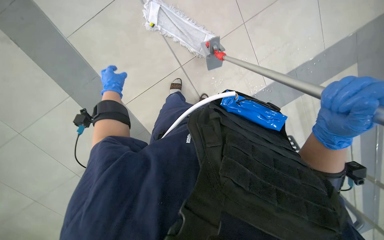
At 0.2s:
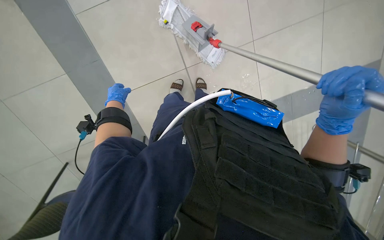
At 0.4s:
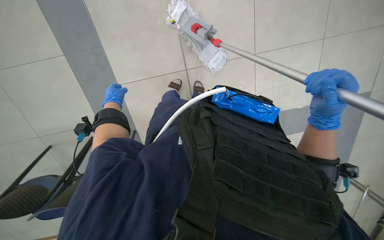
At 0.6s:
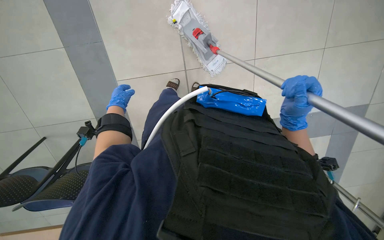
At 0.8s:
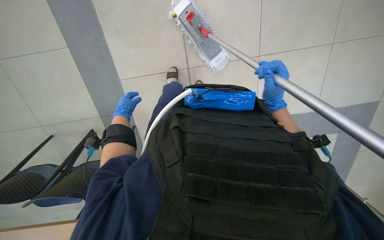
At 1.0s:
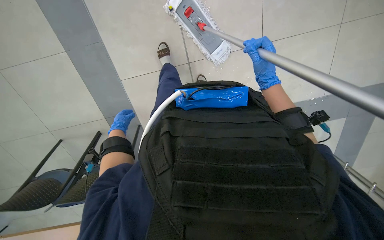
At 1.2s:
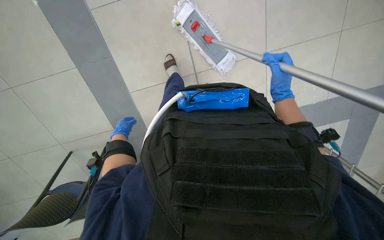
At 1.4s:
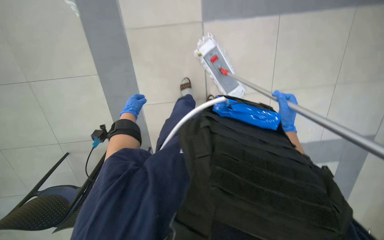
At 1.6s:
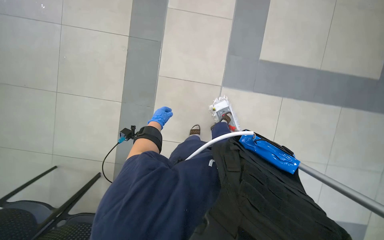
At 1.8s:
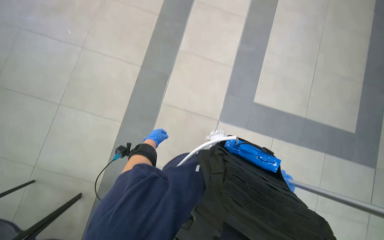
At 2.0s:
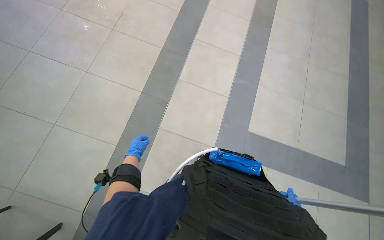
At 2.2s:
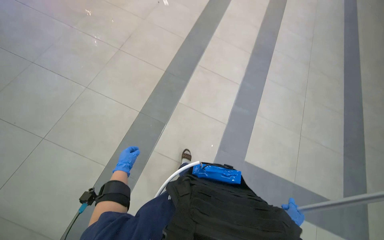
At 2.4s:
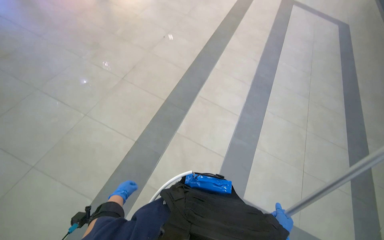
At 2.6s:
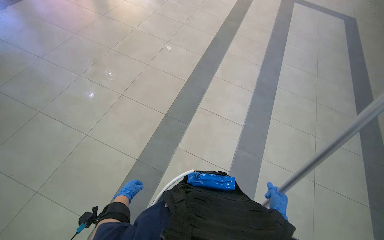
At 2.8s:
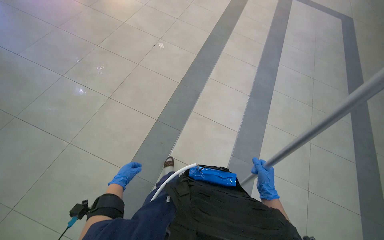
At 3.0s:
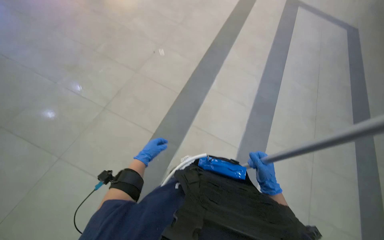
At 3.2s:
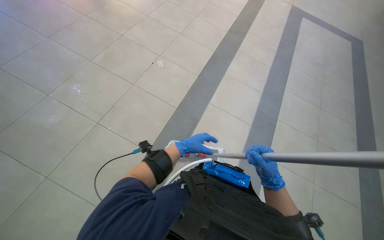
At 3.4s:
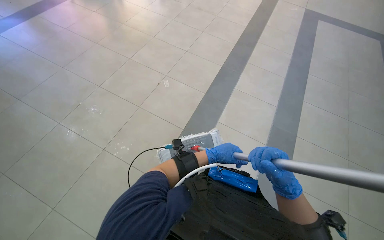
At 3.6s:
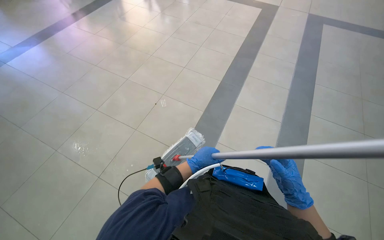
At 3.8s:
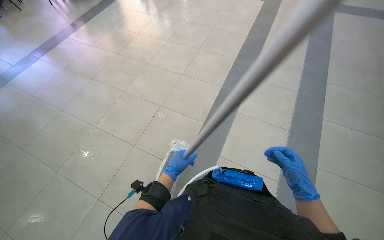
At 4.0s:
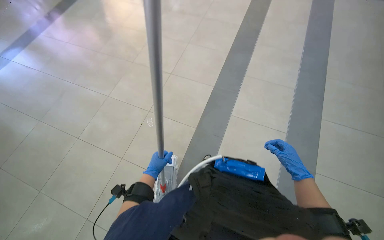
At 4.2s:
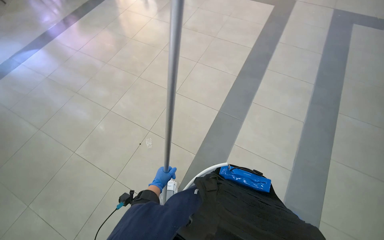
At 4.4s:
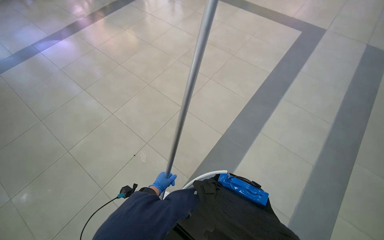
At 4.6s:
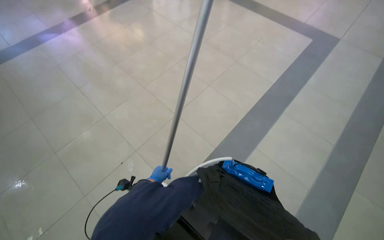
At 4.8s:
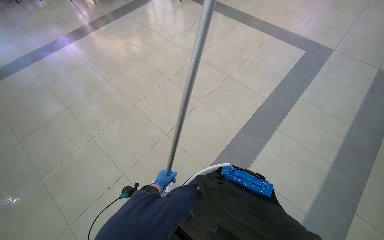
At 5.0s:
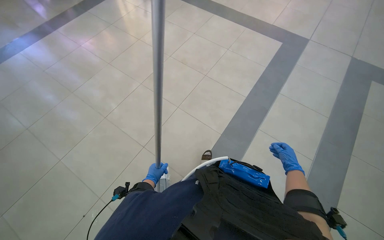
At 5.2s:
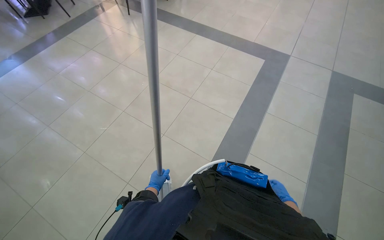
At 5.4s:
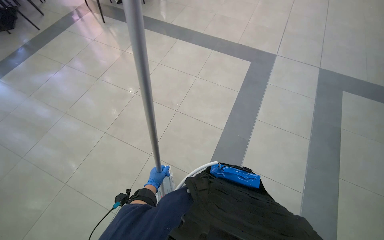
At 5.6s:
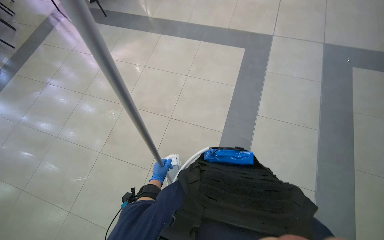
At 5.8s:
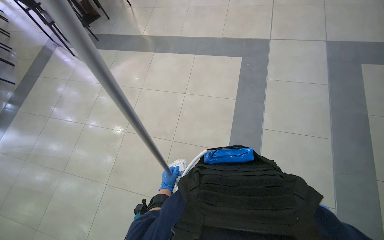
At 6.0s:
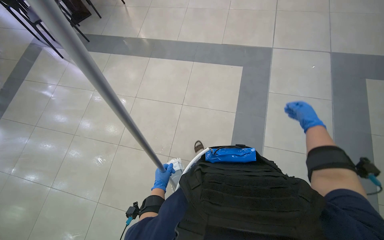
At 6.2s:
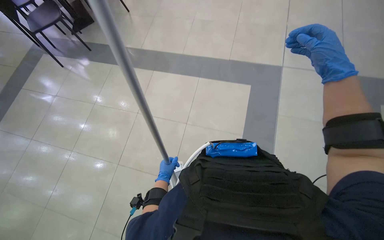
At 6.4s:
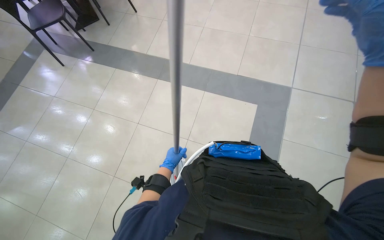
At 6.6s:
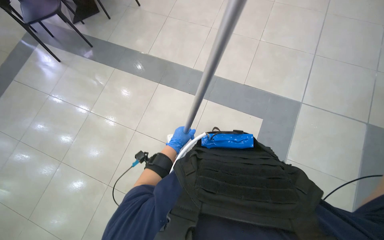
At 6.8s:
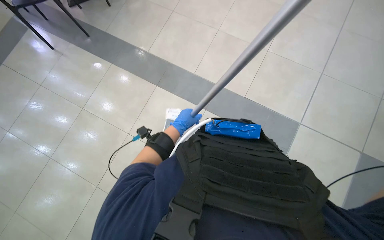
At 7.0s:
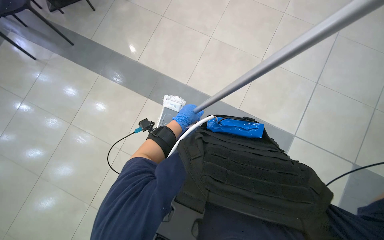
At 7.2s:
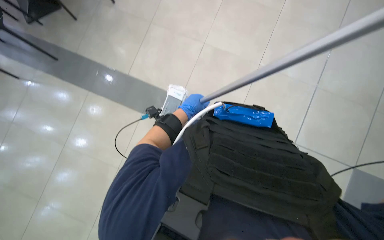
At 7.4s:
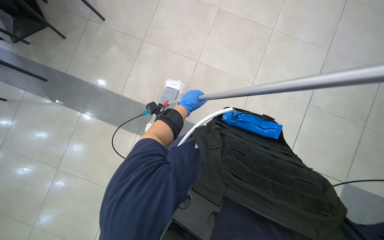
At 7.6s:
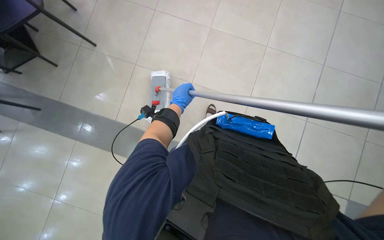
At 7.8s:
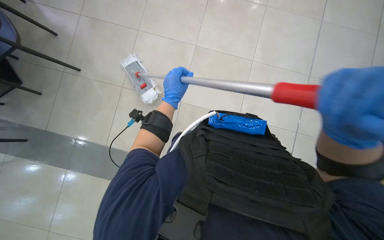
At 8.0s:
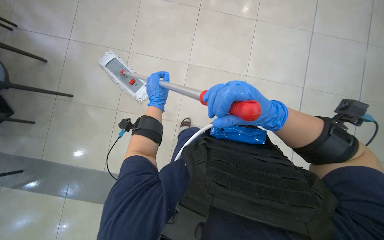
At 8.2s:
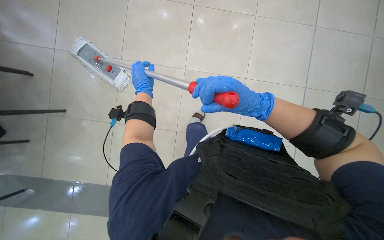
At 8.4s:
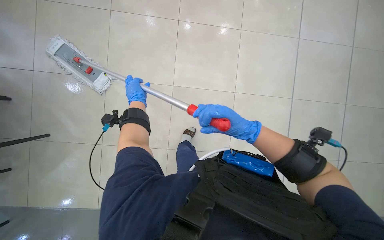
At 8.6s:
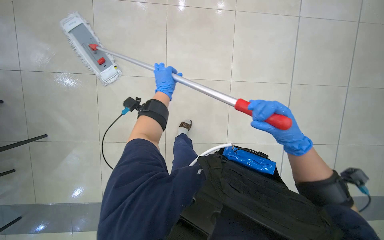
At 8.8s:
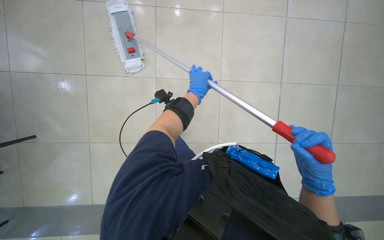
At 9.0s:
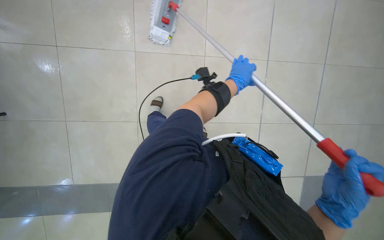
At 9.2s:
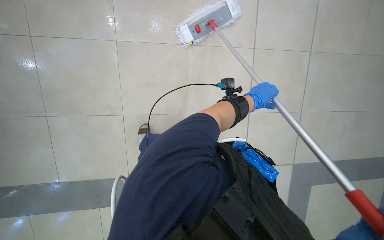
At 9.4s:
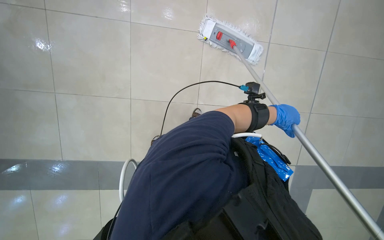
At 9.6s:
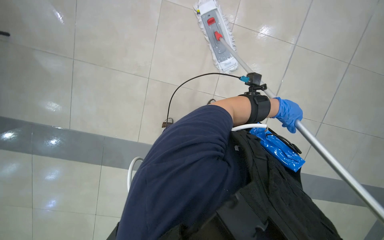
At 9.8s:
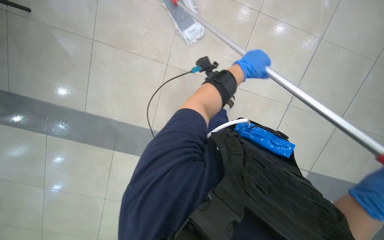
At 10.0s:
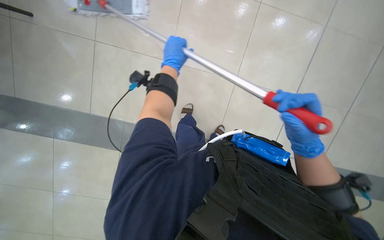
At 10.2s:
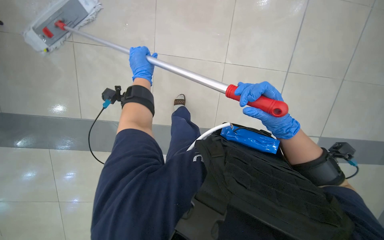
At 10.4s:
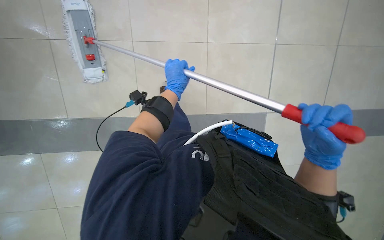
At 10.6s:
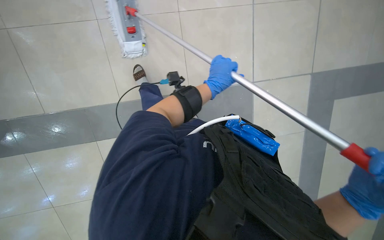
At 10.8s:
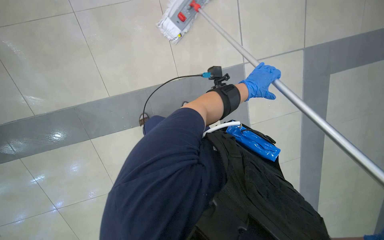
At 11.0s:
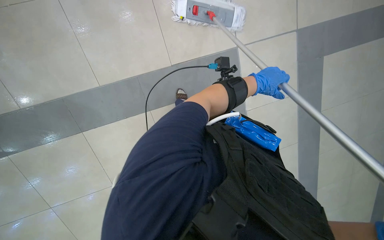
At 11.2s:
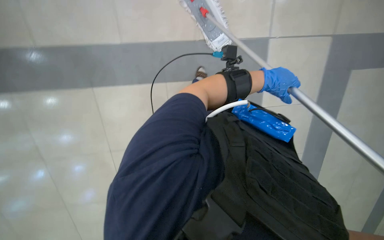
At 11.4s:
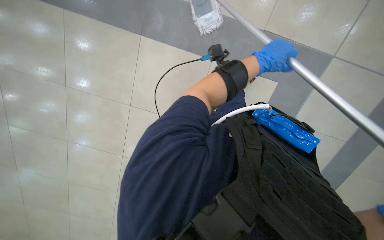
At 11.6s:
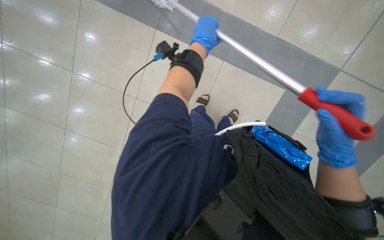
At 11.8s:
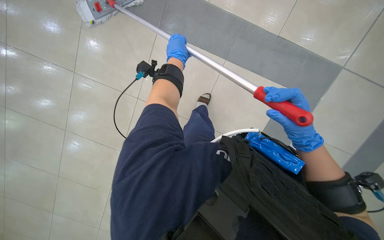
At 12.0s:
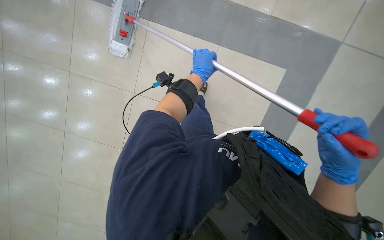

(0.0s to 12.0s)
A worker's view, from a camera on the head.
Job: mopping floor.
The whole recording: Mopping floor with cleaning cart. The worker mops the floor, occasionally picking up debris and wringing the mop head using the cleaning cart.
0.0s - 1.6s: The wearer looks roughly 25 degrees further upward.
1.6s - 3.0s: The camera is carried about 50 cm. The camera pitches upward, by some 35 degrees.
3.0s - 4.4s: The wearer moves about 1 m. The camera pitches upward, by roughly 15 degrees.
6.0s - 7.6s: The left hand moves up the picture and to the right, roughly 50 cm.
7.6s - 9.0s: The left hand goes some 35 cm to the right and up the picture.
9.0s - 10.4s: The camera pitches downward, by some 15 degrees. The left hand moves left and right over some 50 cm, changing direction 2 times.

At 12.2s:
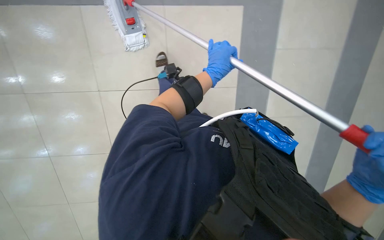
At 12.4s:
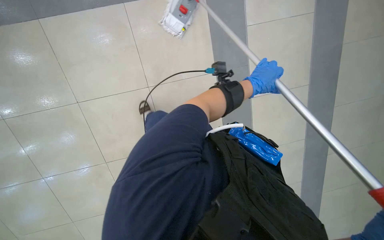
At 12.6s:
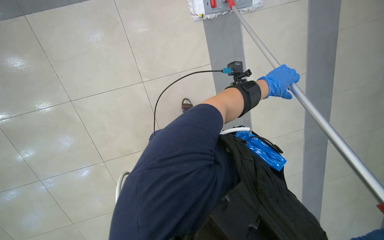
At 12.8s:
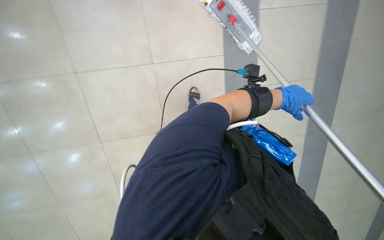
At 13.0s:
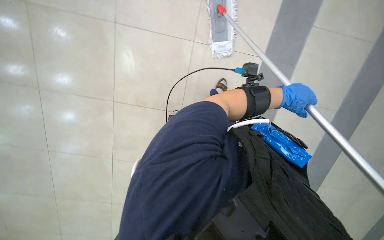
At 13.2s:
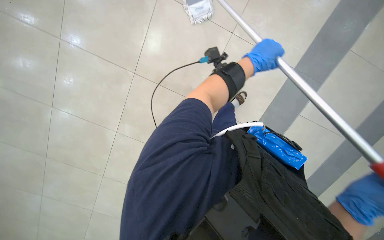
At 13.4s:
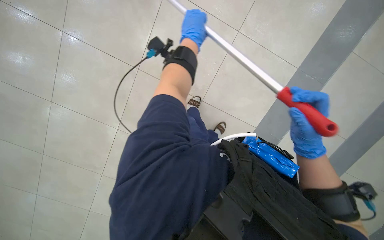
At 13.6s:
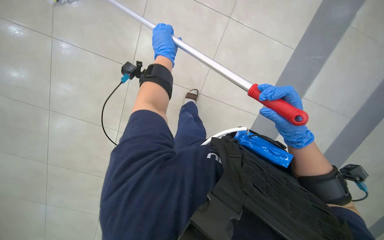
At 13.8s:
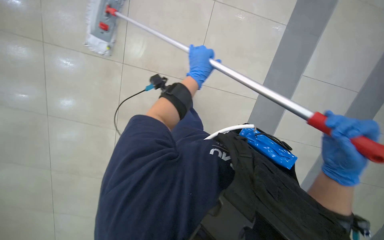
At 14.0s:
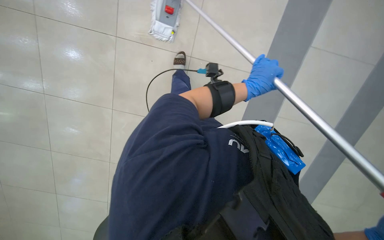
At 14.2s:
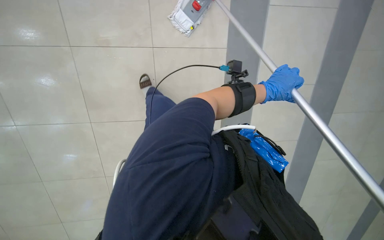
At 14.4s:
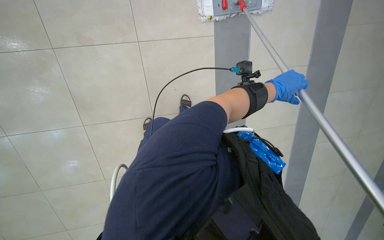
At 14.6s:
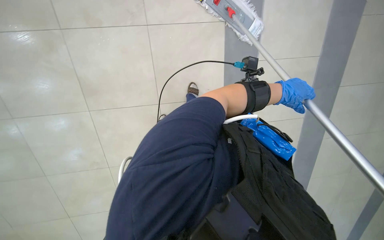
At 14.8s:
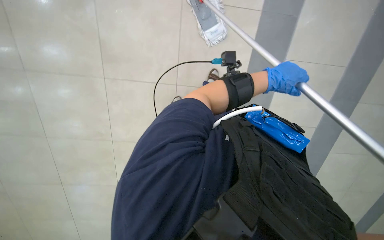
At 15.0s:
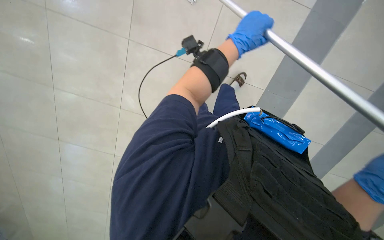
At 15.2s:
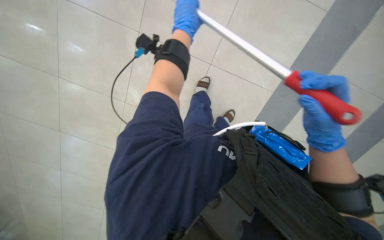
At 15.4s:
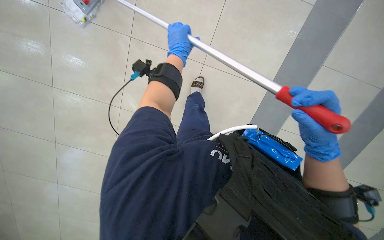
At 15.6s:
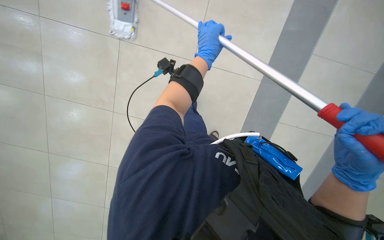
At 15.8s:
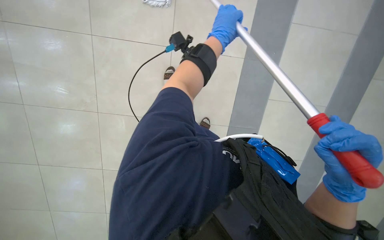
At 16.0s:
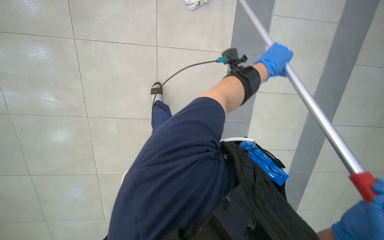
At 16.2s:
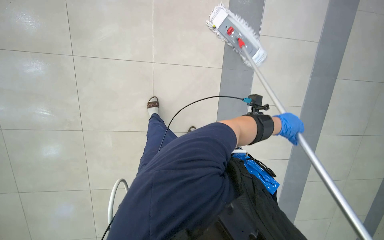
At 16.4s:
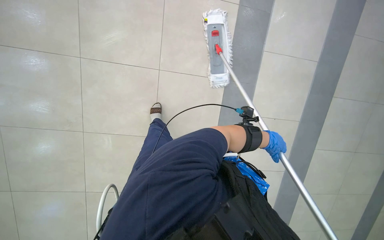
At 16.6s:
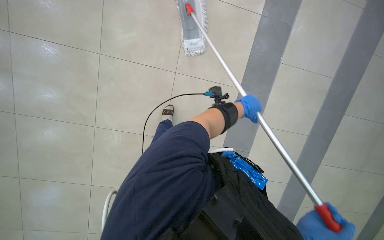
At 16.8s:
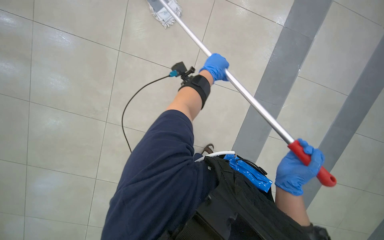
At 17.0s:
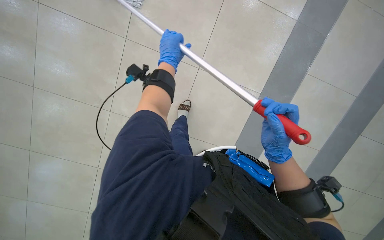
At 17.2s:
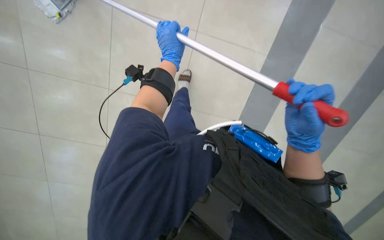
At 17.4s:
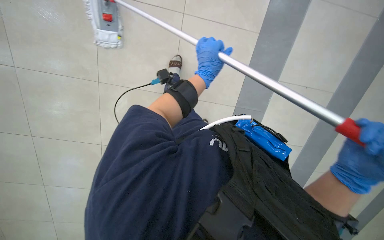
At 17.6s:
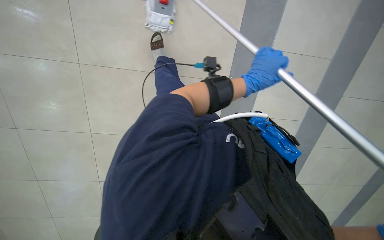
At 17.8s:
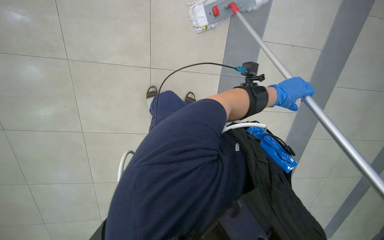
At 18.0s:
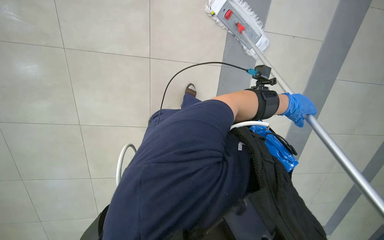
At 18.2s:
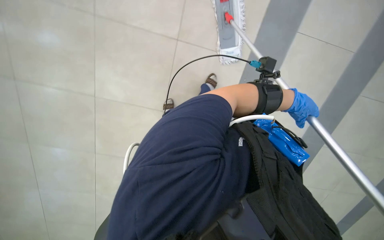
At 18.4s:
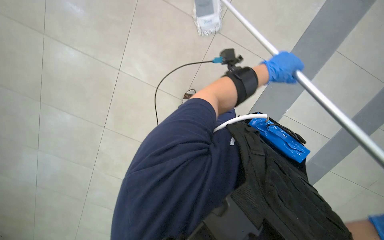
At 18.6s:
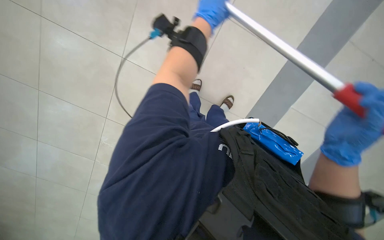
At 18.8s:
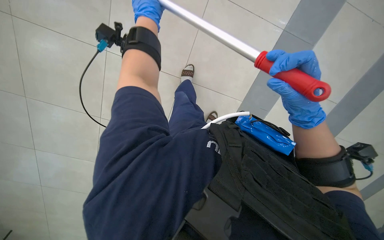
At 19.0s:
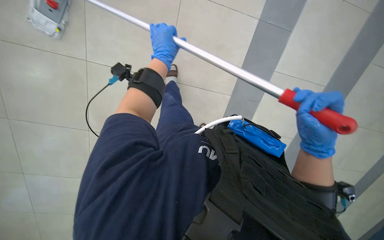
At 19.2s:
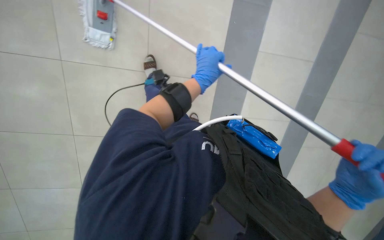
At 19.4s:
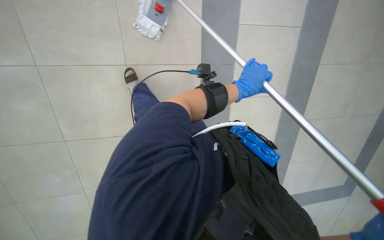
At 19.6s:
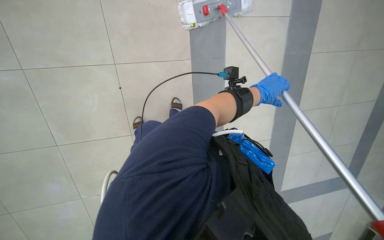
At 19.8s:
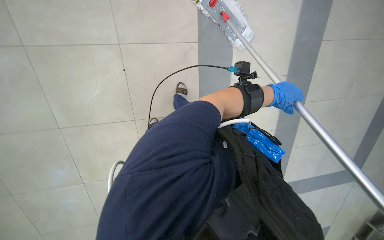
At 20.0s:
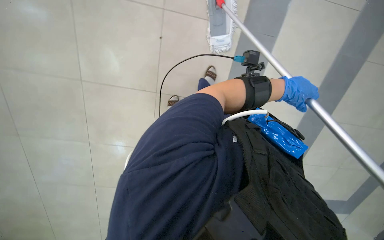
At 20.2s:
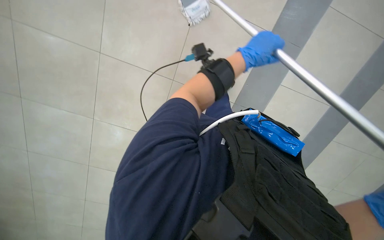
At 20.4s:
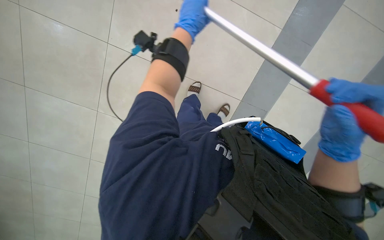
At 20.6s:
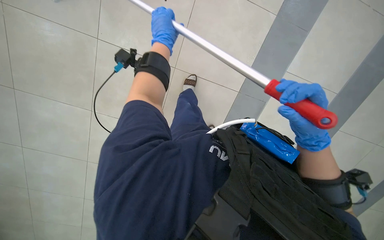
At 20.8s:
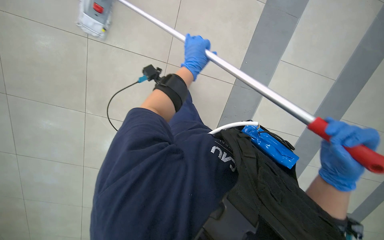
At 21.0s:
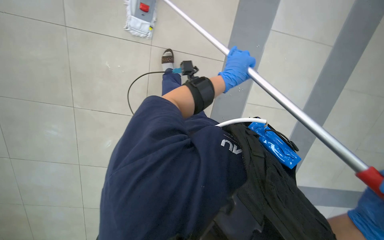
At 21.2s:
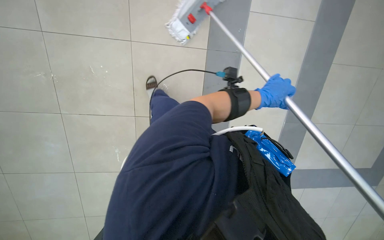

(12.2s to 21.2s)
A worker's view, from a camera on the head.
Job: mopping floor.
The whole recording: Mopping floor with cleaning cart. The worker mops the floor, occasionally picking up debris and wringing the mop head using the cleaning cart.
12.2s - 13.8s: The left hand travels to the right and back again, about 15 cm each way.
13.8s - 15.2s: The left hand heads up the picture, covering roughly 10 cm, and moves roughly 25 cm to the right and comes back.
15.2s - 16.6s: The left hand travels to the right and down the picture by roughly 30 cm.
18.2s - 19.8s: The view pans to the right by some 20 degrees. The wearer looks approximately 25 degrees further downward.
19.8s - 21.2s: The left hand moves approximately 35 cm to the left and comes back.
